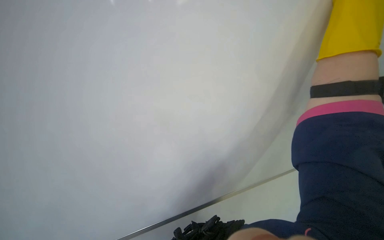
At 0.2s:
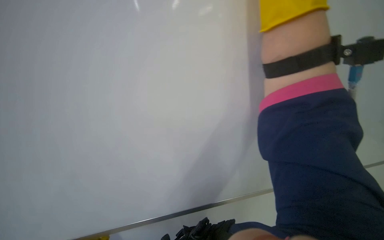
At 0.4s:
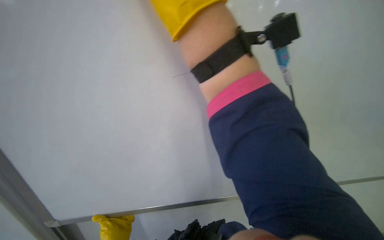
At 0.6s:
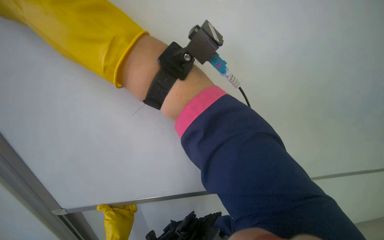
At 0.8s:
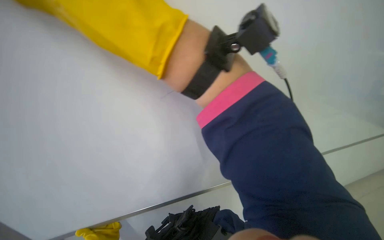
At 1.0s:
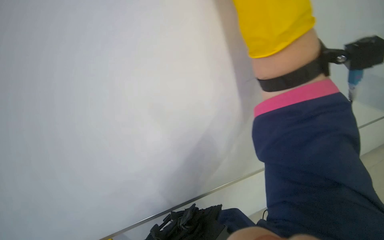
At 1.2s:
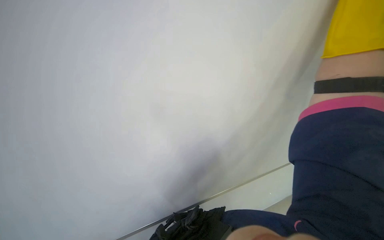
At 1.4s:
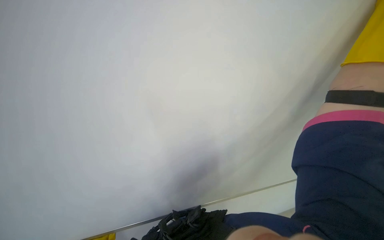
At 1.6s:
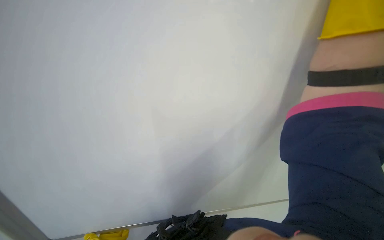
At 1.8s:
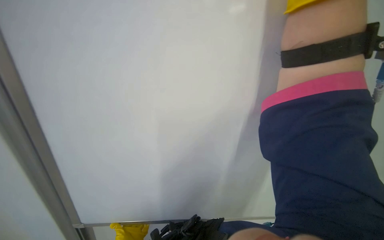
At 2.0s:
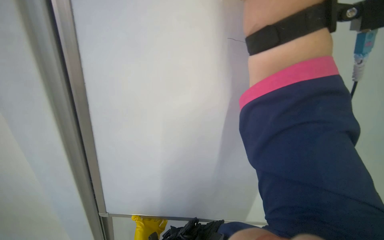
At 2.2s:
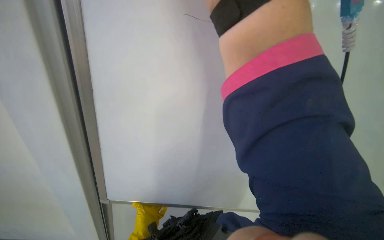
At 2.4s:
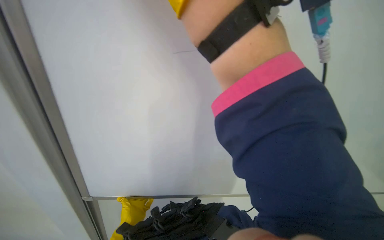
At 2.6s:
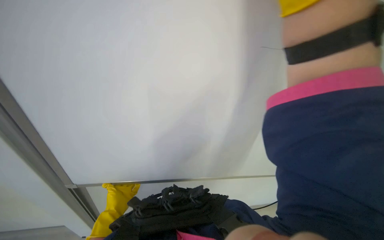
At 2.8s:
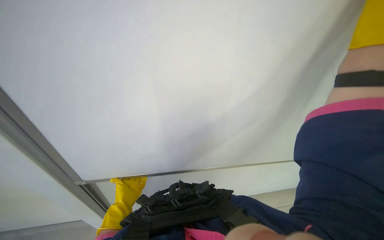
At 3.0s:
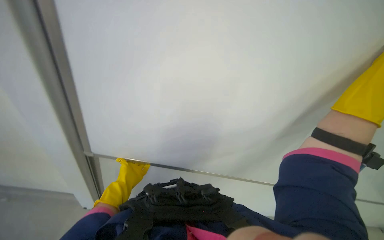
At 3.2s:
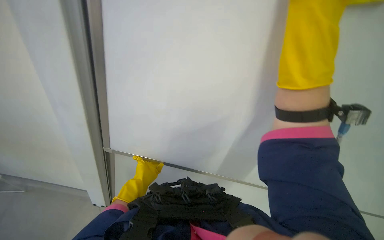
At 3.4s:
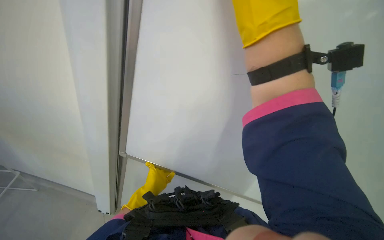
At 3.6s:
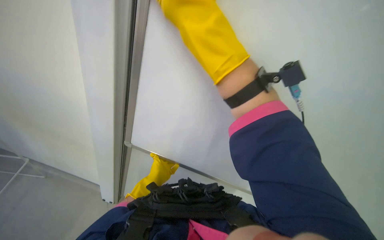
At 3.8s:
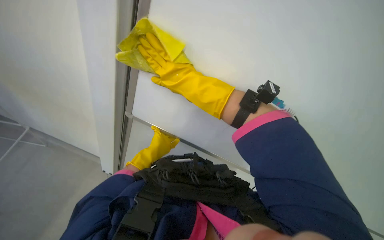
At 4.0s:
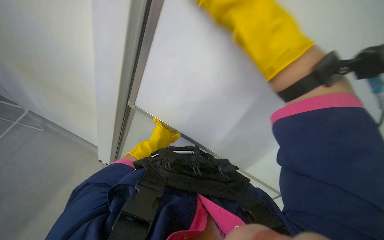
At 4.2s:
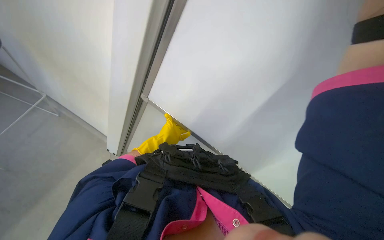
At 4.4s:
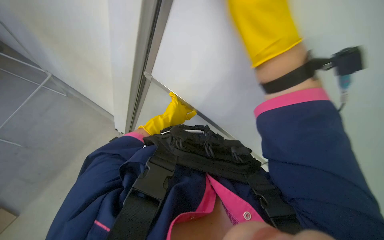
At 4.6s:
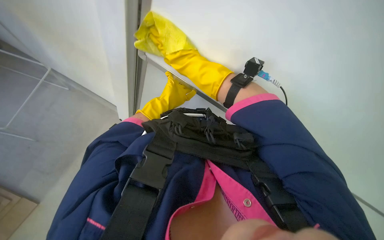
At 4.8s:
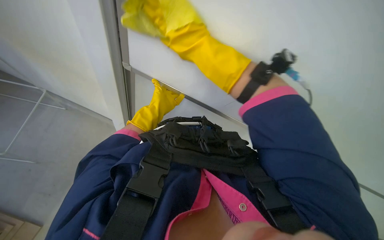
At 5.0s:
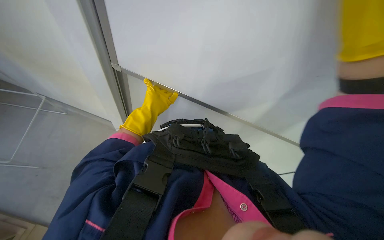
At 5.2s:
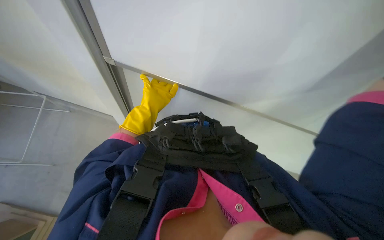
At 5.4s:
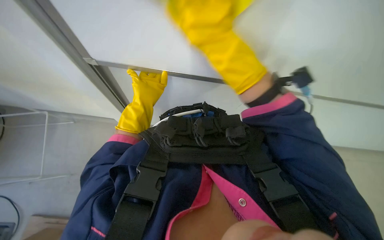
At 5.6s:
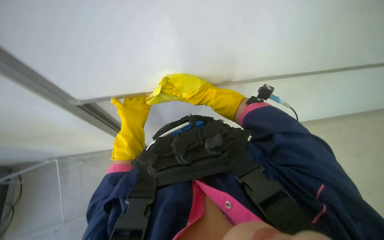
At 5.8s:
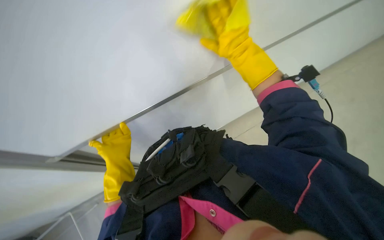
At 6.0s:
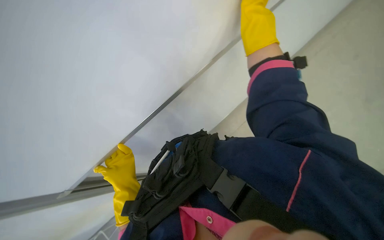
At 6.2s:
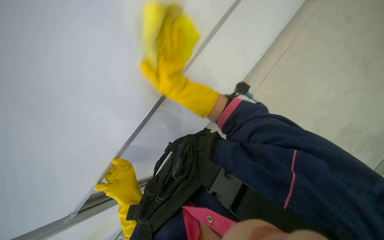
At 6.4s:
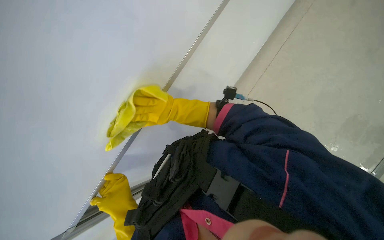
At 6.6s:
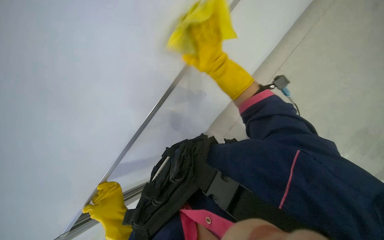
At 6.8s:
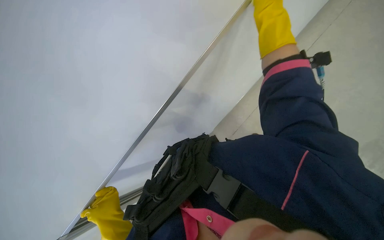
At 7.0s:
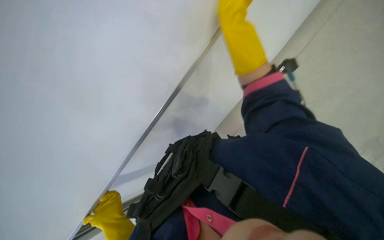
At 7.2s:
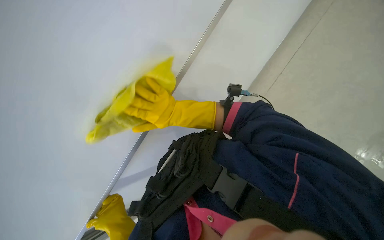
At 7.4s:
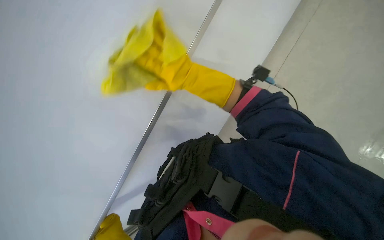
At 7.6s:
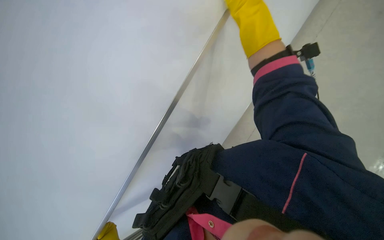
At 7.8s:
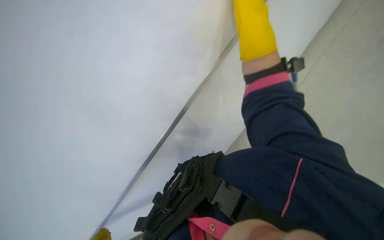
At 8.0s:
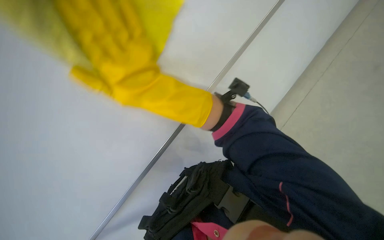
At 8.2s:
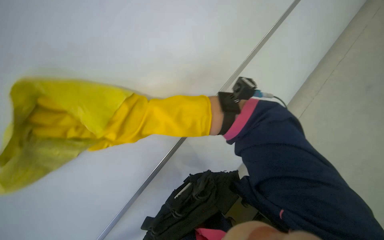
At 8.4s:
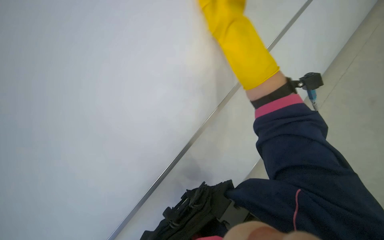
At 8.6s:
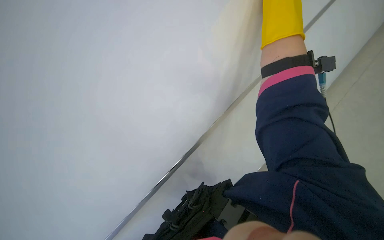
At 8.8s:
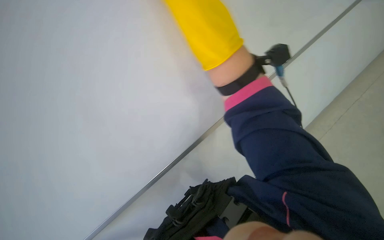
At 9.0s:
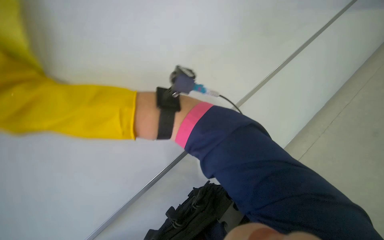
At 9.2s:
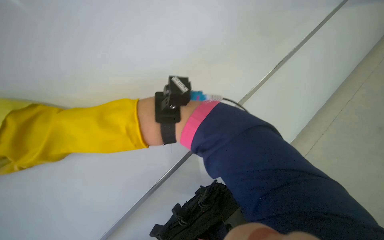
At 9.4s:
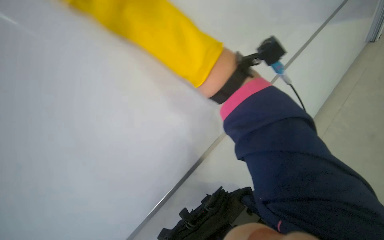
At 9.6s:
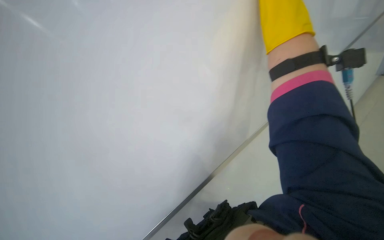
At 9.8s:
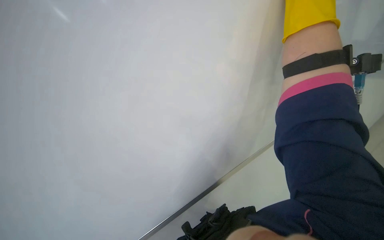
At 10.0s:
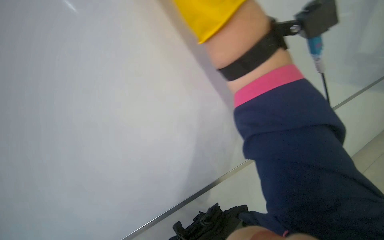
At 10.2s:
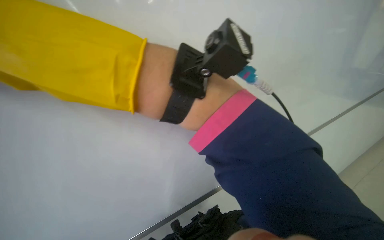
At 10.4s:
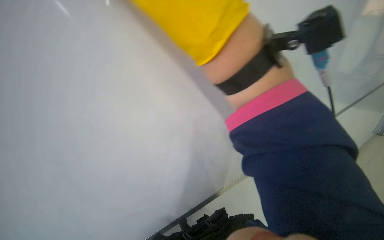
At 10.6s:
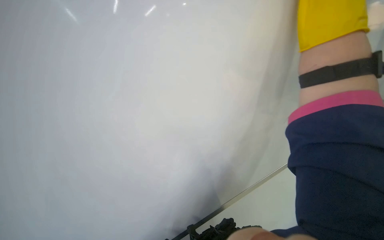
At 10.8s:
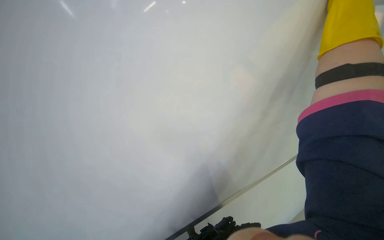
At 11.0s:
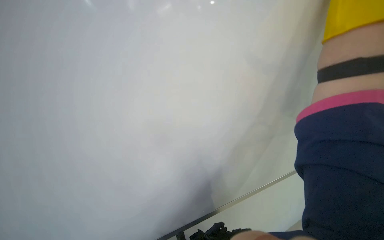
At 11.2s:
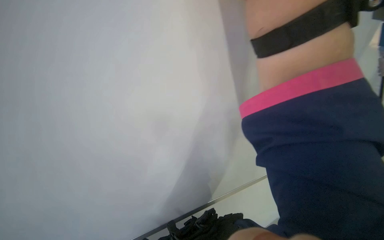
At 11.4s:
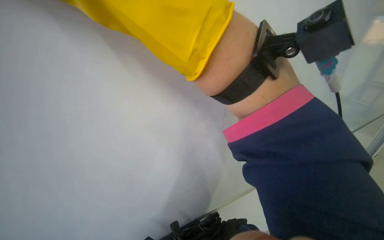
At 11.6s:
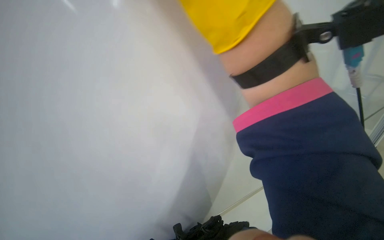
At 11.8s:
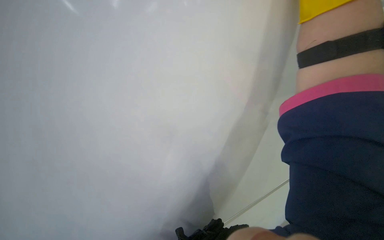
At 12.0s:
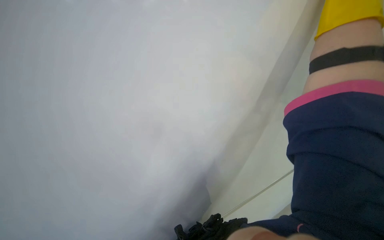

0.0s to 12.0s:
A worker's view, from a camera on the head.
Job: wiping surfaces.
The whole recording: Cleaning whiteboard. The worker cleans the whiteboard with a cloth.
3.0s to 4.4s: The wearer looks about 25 degrees further to the left. The view tilts about 15 degrees downward.
4.4s to 6.0s: The camera sweeps to the left, by roughly 15 degrees. The scene rotates counterclockwise by approximately 30 degrees.

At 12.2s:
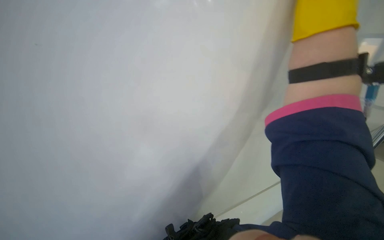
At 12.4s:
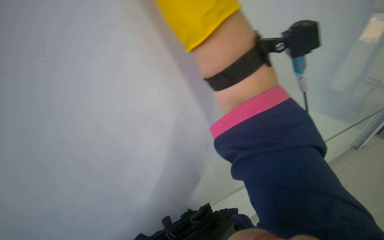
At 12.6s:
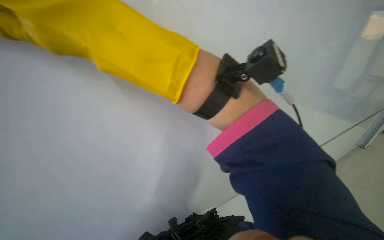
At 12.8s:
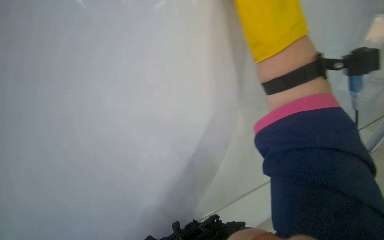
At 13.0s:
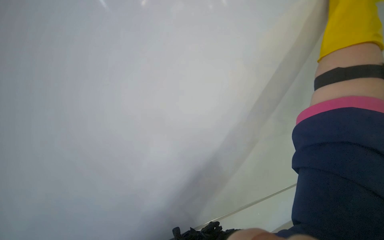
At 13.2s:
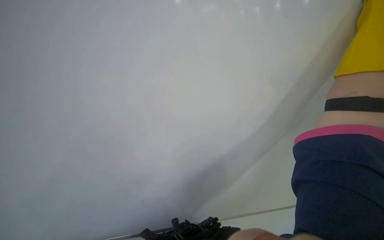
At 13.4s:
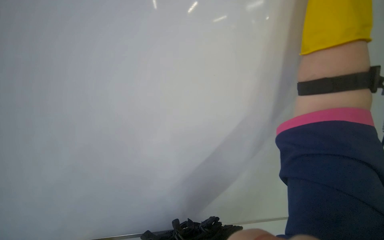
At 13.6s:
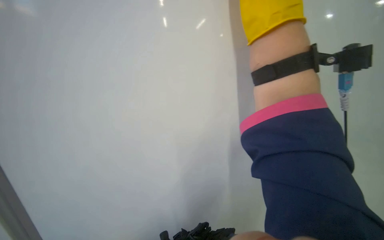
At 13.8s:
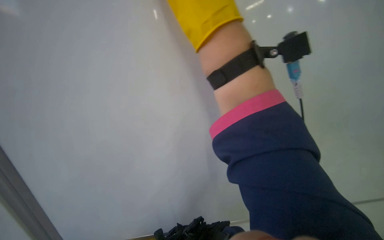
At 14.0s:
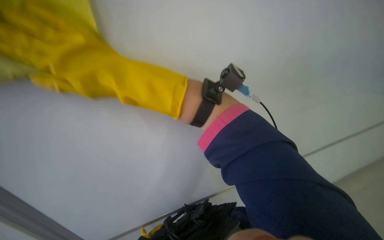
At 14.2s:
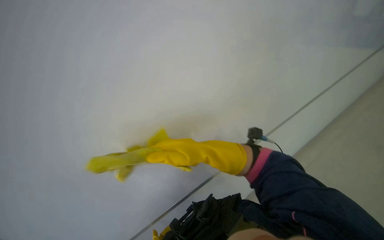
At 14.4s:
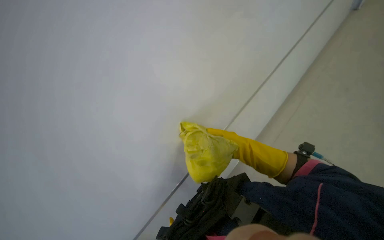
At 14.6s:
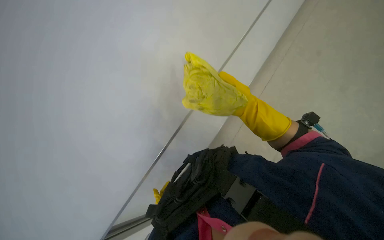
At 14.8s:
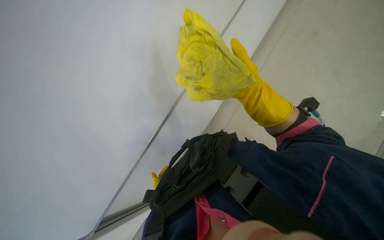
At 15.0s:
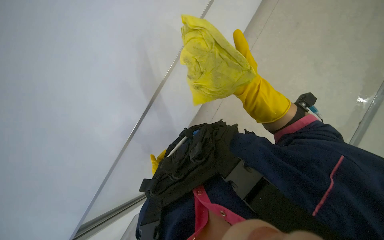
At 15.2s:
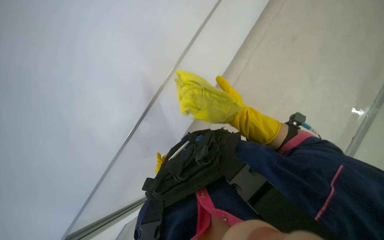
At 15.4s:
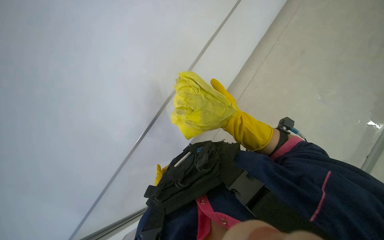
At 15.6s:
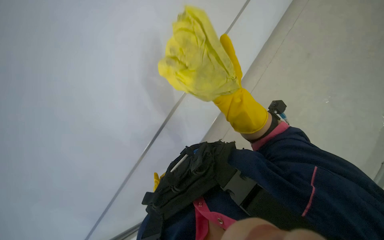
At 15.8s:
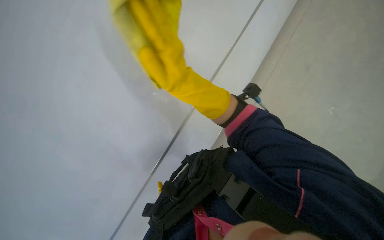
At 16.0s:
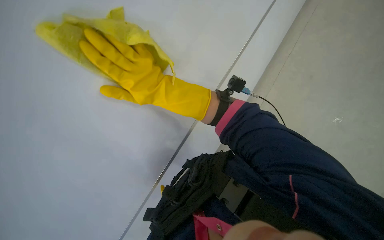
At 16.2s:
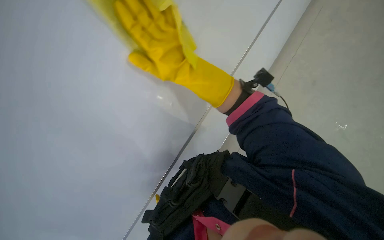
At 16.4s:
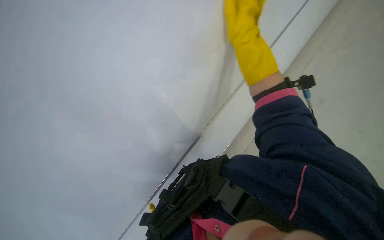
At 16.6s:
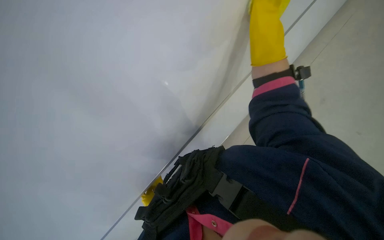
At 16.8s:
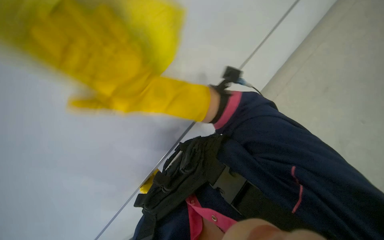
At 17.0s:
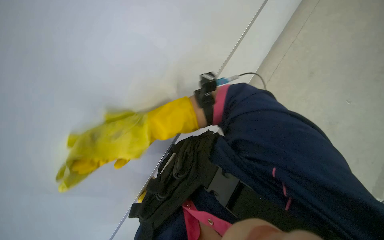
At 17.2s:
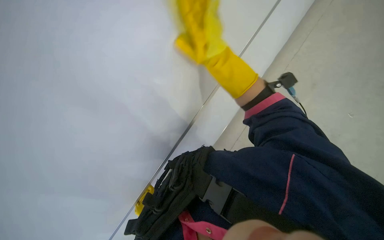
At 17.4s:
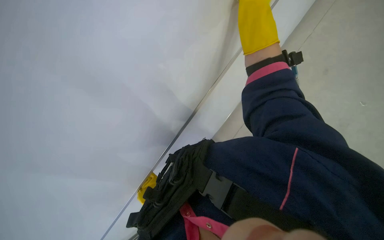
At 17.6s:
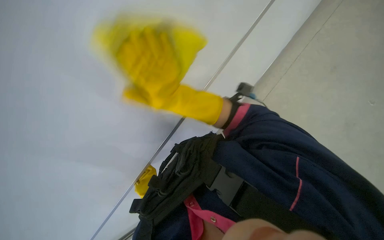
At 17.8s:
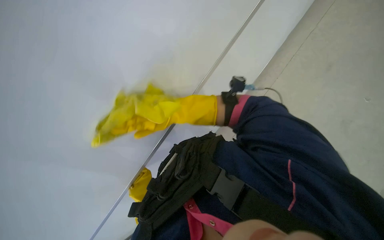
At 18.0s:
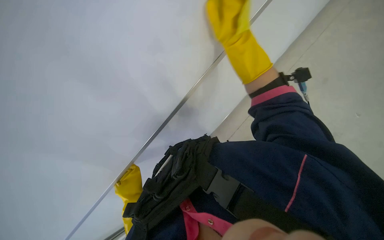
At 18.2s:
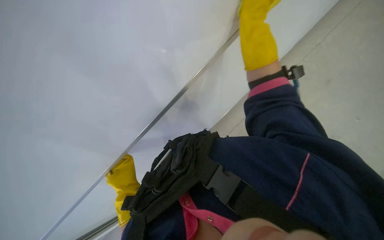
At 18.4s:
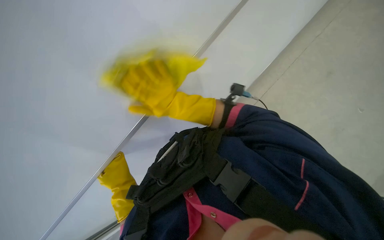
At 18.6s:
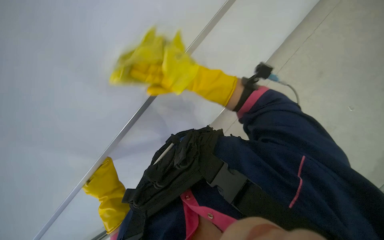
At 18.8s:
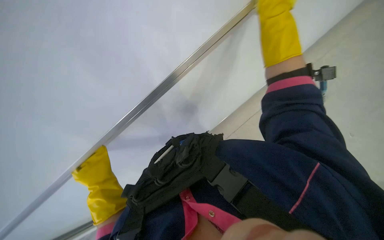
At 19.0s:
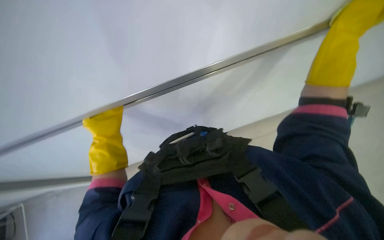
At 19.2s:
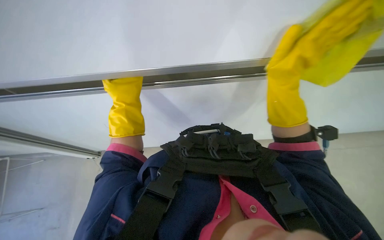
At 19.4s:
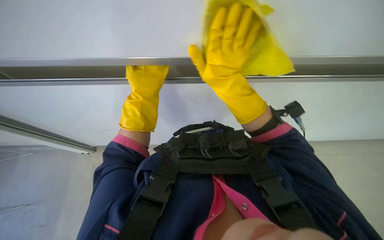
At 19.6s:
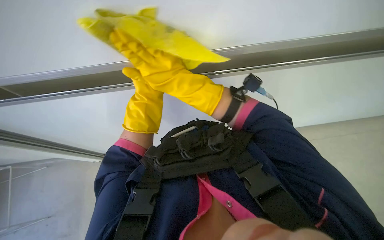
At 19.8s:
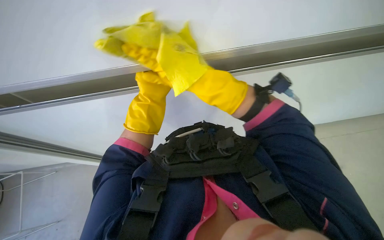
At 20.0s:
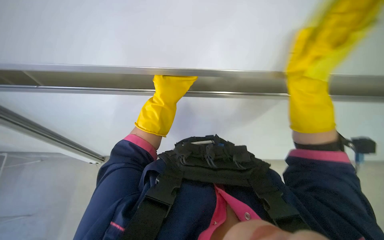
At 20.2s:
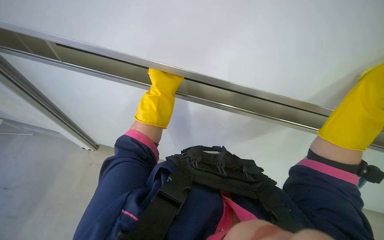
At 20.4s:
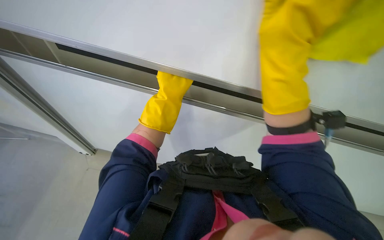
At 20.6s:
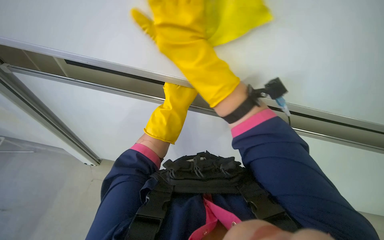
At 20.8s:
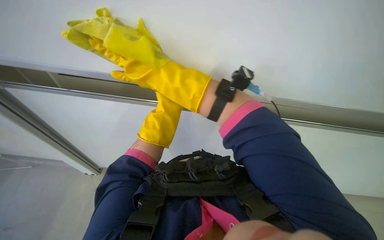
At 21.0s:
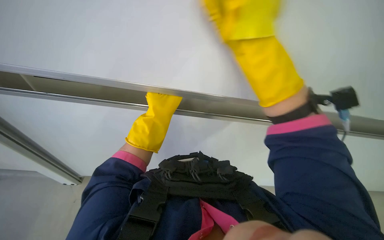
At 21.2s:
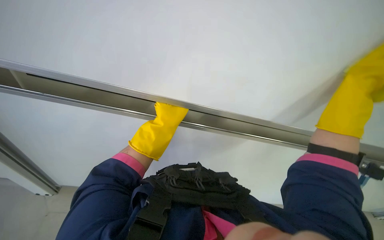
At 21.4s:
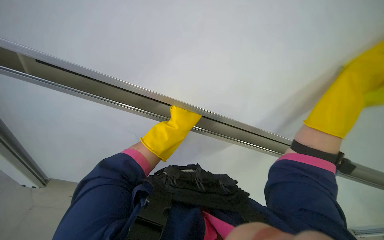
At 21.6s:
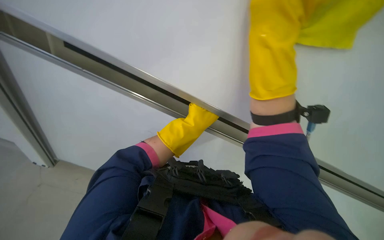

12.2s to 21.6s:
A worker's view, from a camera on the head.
Job: wiping surfaces.
The whole recording: Cleaning whiteboard. The worker cleans the whiteboard with a cloth.
15.4s to 17.0s: The right hand moves left and right over some 30 cm, changing direction 2 times.
17.0s to 18.4s: The right hand travels down the picture and to the left by approximately 25 cm.
18.4s to 20.0s: The head rotates about 30 degrees to the left.
20.0s to 21.6s: The view pans to the right by some 20 degrees. The wearer looks about 25 degrees further upward.
